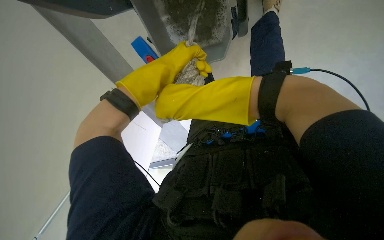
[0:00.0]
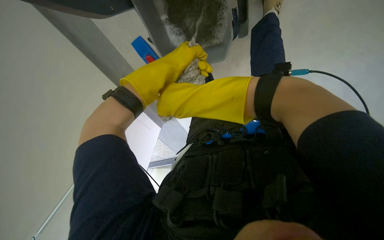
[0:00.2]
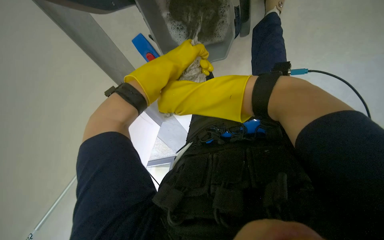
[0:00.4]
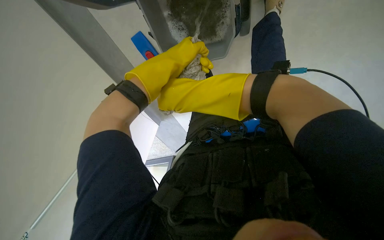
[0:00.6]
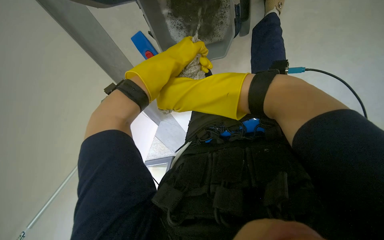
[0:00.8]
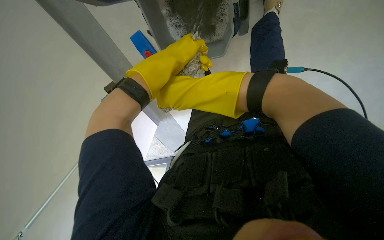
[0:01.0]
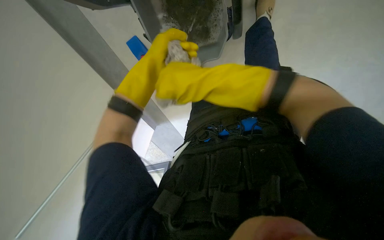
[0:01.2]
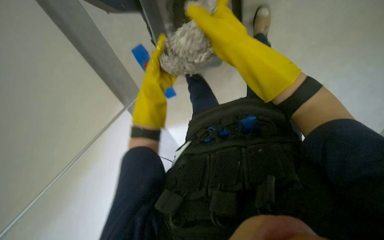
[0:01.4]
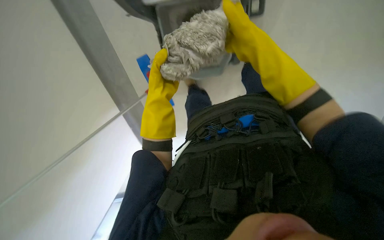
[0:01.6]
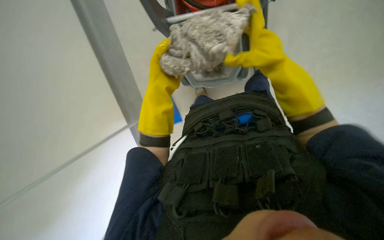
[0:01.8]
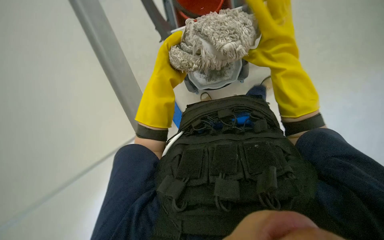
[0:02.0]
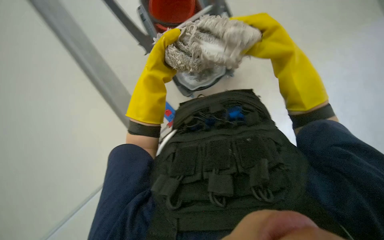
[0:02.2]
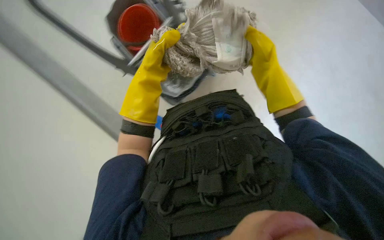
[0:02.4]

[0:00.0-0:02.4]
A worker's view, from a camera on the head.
Job: preparing cleaning supplies.
The whole recording: Preparing flat mop for use. The worker detaches, washes, wrings, and reattaches the mop head to the handle.
0:00.0 to 0:01.2: The hands work in one place, with small movements.
0:01.2 to 0:02.4: The right hand heads to the right and up the picture, covering some 25 cm, while the left hand heads nearer to the camera, covering approximately 10 cm.

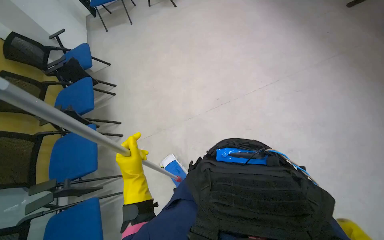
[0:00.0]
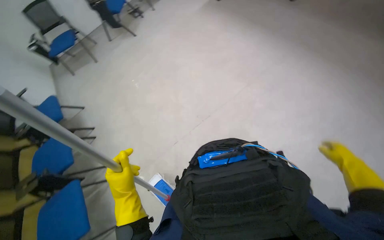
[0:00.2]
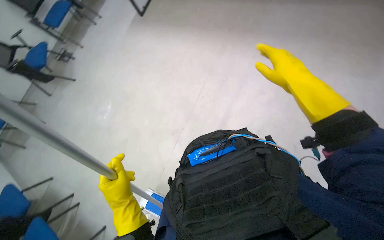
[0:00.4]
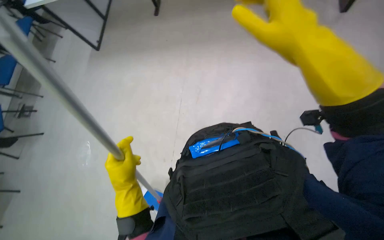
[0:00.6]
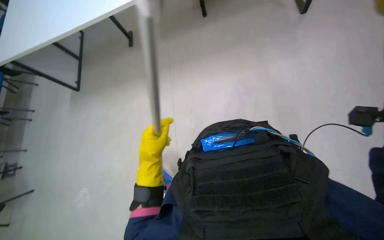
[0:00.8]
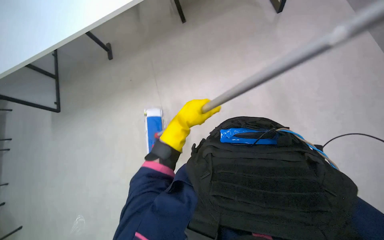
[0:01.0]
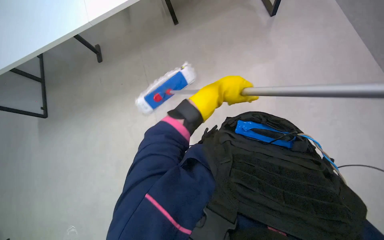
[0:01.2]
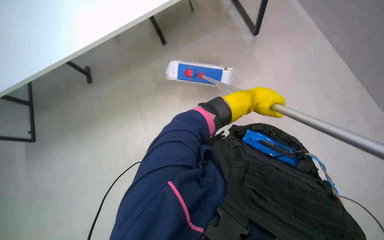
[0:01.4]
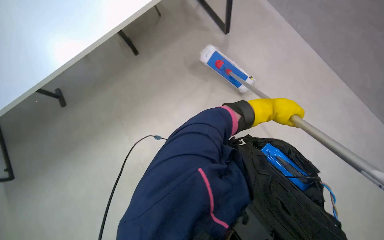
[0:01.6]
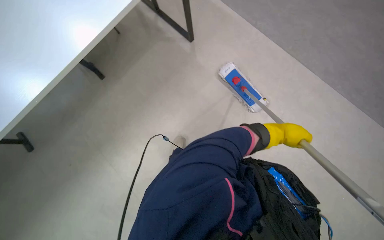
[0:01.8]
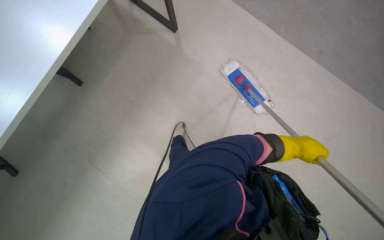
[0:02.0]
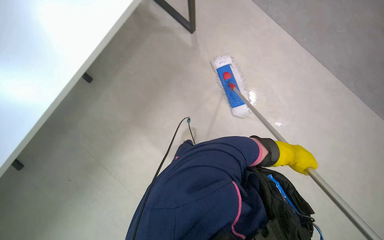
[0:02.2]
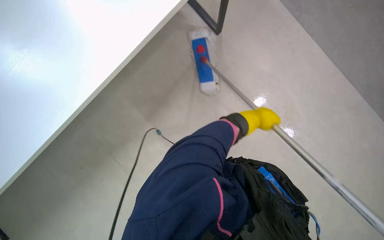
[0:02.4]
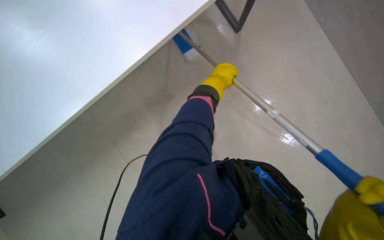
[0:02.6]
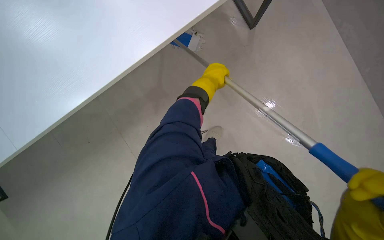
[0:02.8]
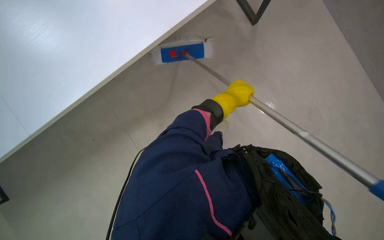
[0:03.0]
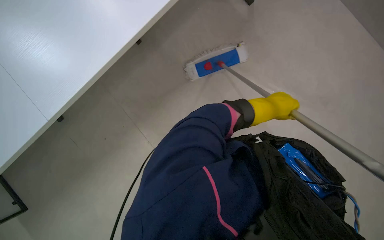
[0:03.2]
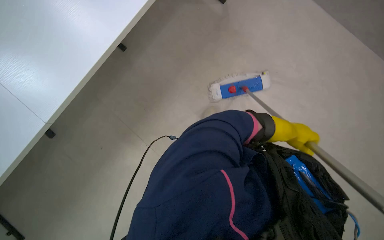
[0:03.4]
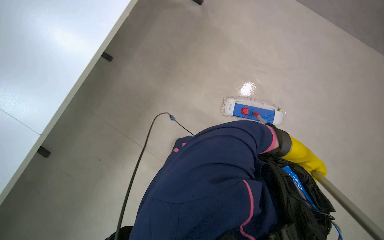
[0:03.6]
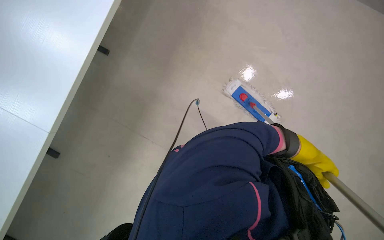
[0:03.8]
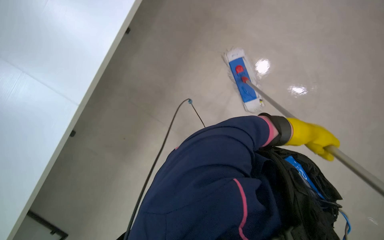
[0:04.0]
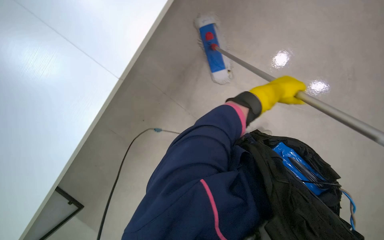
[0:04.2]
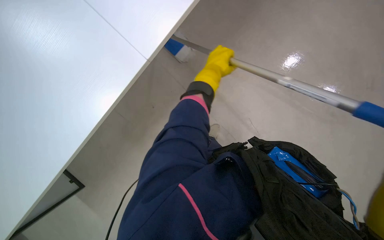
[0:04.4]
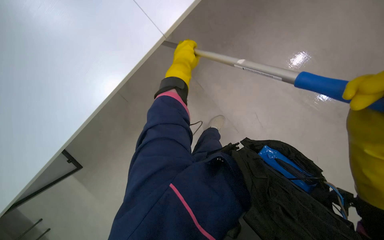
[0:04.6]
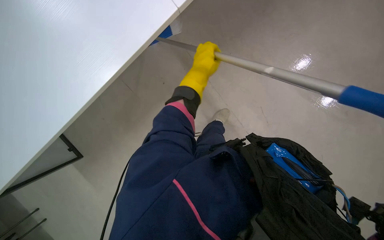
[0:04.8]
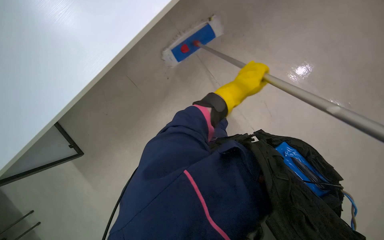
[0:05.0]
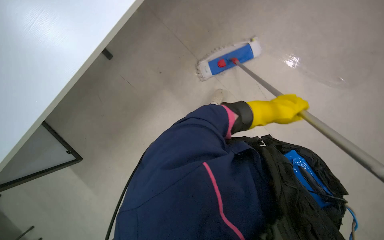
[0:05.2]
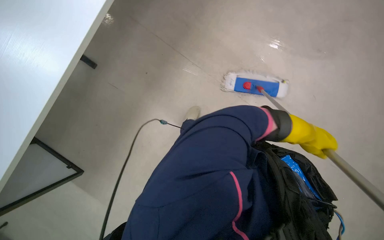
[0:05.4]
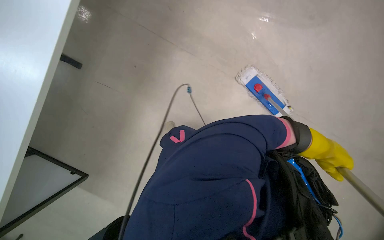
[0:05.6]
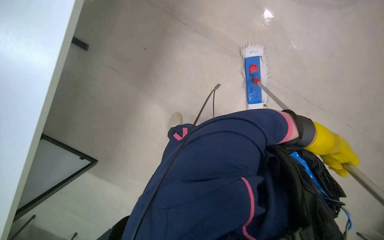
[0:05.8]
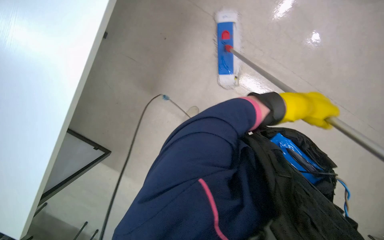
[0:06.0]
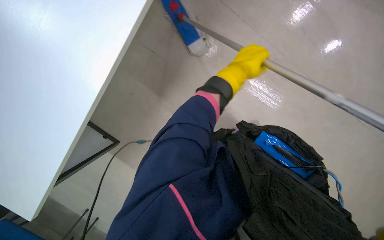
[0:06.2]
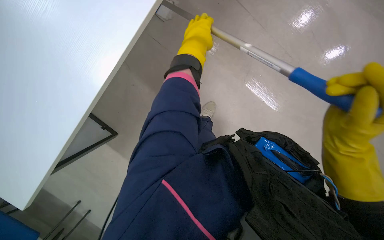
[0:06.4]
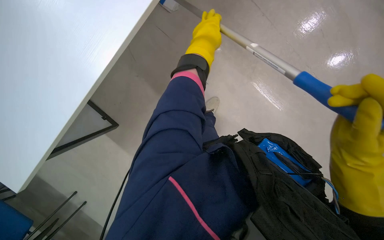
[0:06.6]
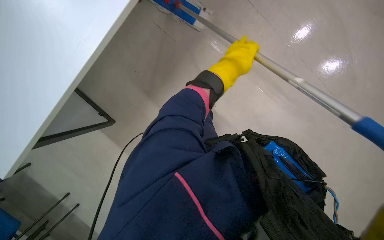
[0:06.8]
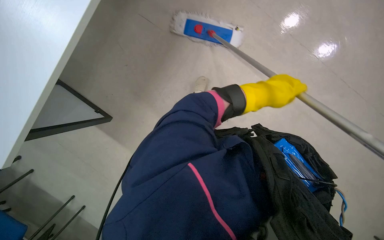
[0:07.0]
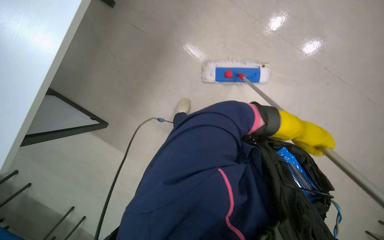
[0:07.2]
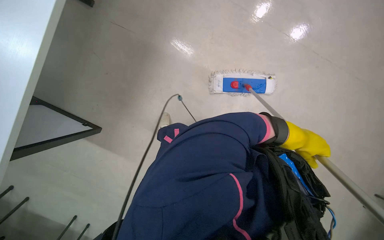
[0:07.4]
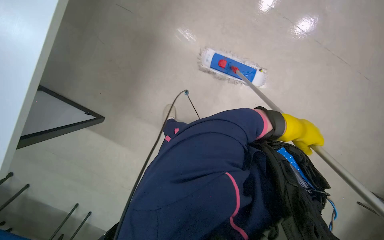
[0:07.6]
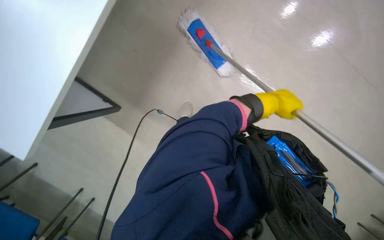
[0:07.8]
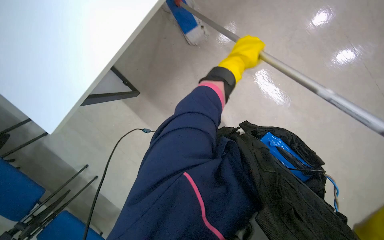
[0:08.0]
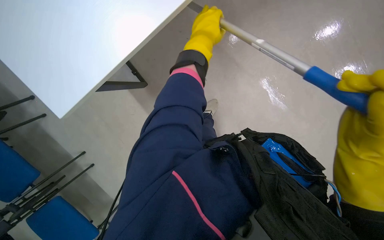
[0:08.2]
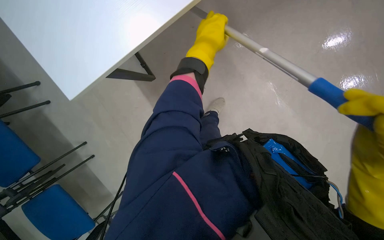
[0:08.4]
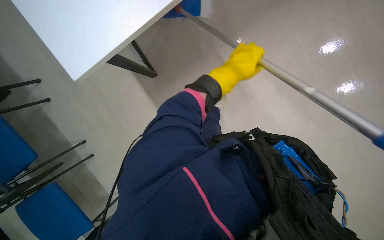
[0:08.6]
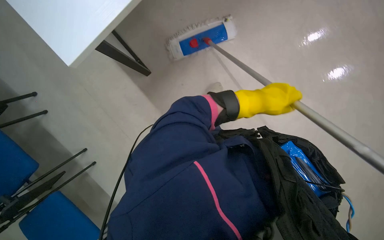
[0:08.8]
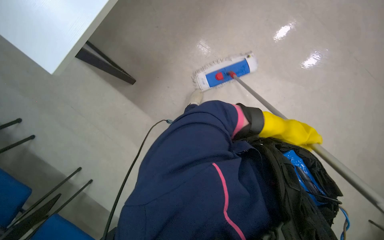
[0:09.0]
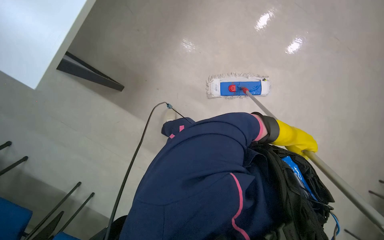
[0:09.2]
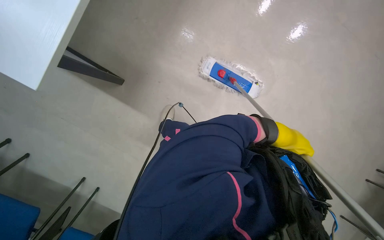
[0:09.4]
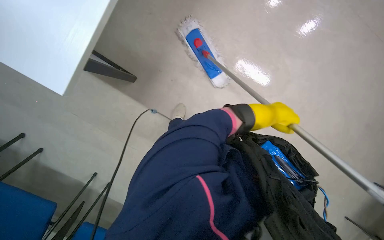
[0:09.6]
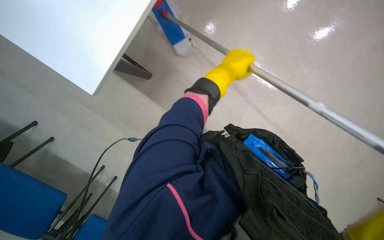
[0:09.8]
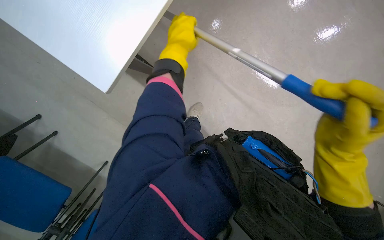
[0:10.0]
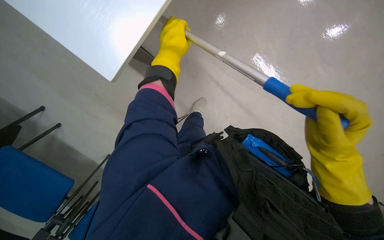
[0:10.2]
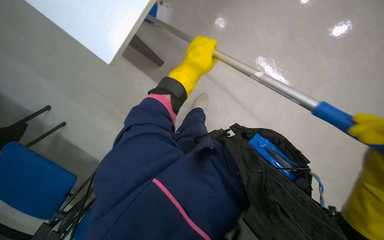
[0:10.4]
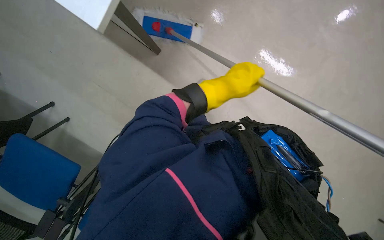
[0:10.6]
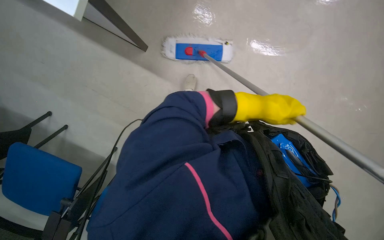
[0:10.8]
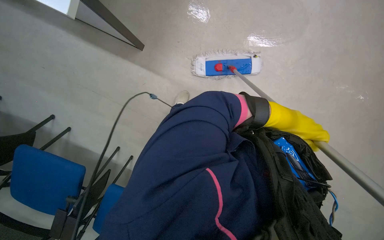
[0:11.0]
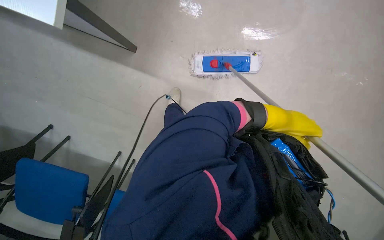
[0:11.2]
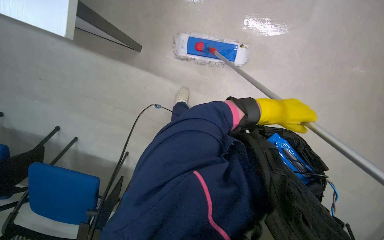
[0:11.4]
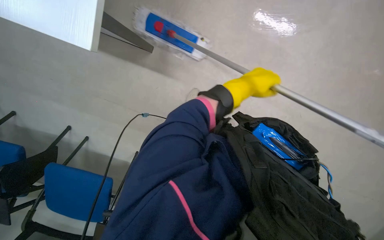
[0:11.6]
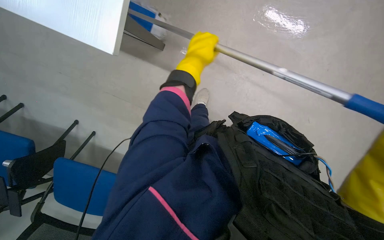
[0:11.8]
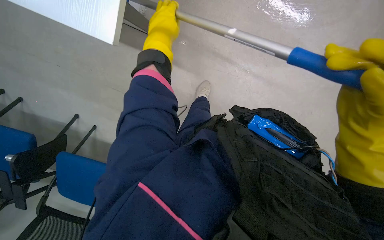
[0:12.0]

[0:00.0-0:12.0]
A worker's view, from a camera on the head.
Job: mopping floor.
The whole recording: Mopping floor and moving chairs. The worker mops the floor and moves chairs to clear the area for cleaning.
0:00.0 to 0:01.6: The head rotates some 55 degrees to the right.
0:04.4 to 0:06.0: The view tilts roughly 20 degrees downward. The left hand heads down the picture, to the right and nearer to the camera, covering about 25 cm.
0:06.0 to 0:07.6: The left hand goes to the left and returns, approximately 25 cm each way.
0:09.0 to 0:10.4: The left hand travels to the left and up the picture by about 35 cm.
0:10.4 to 0:12.0: The camera is aimed some 25 degrees further to the left.

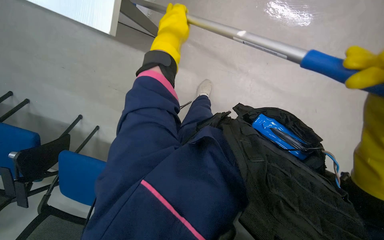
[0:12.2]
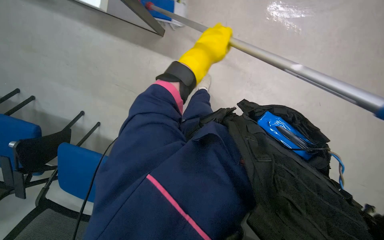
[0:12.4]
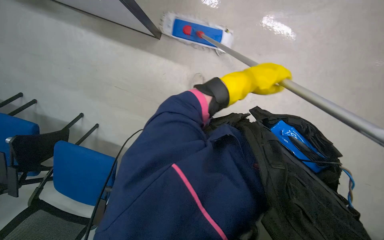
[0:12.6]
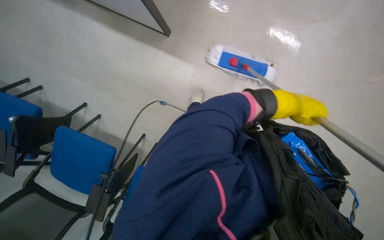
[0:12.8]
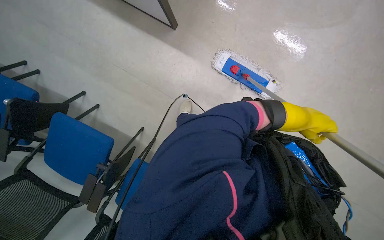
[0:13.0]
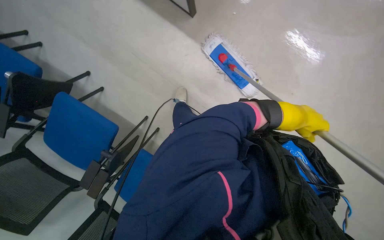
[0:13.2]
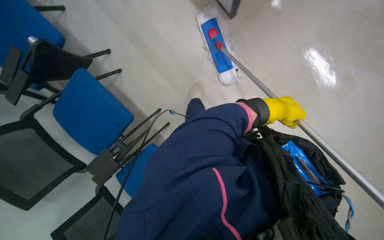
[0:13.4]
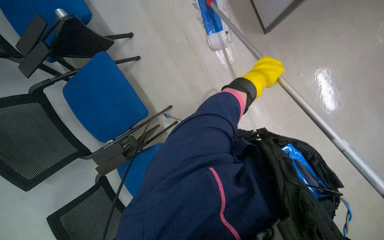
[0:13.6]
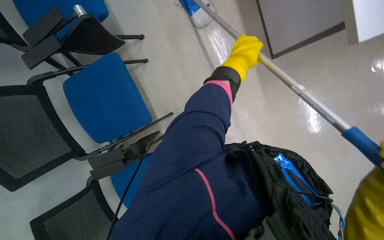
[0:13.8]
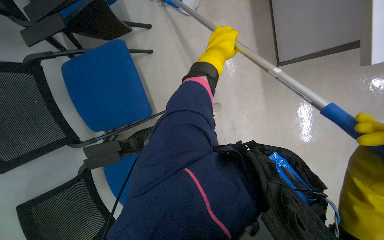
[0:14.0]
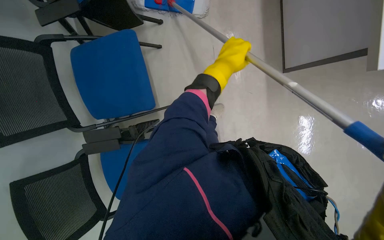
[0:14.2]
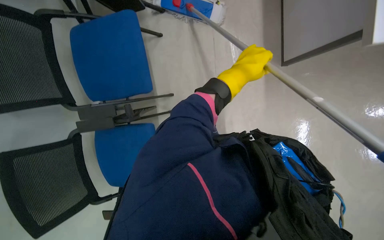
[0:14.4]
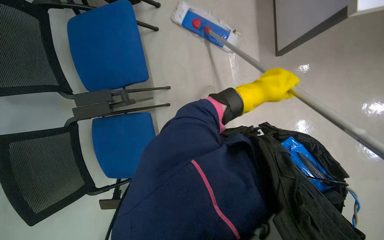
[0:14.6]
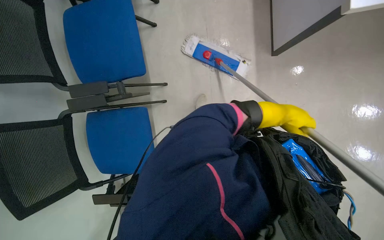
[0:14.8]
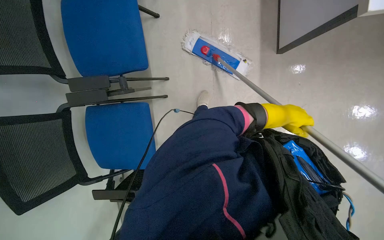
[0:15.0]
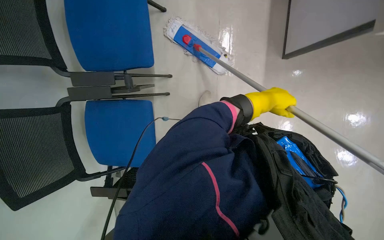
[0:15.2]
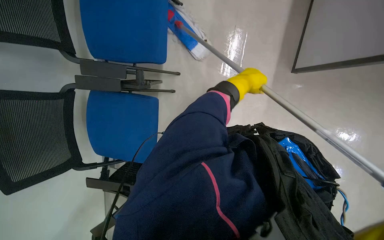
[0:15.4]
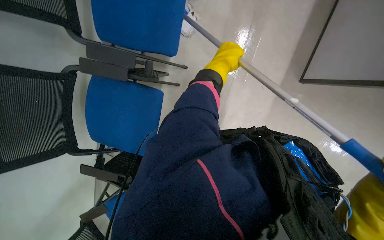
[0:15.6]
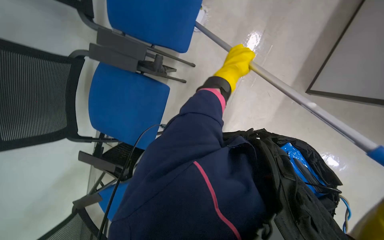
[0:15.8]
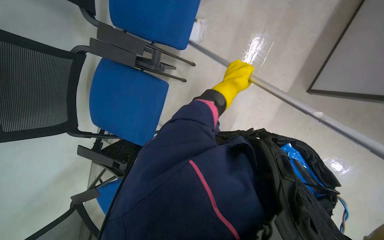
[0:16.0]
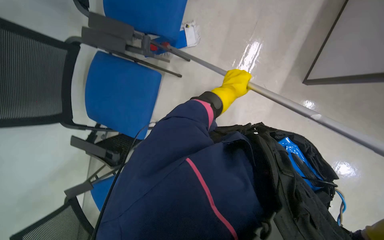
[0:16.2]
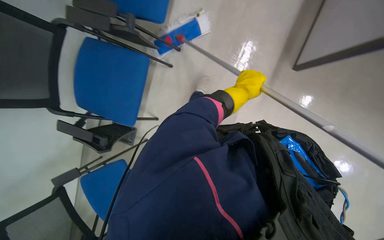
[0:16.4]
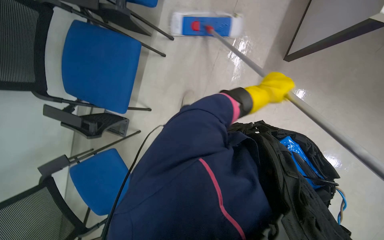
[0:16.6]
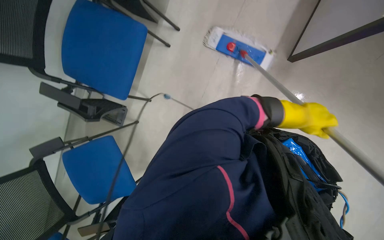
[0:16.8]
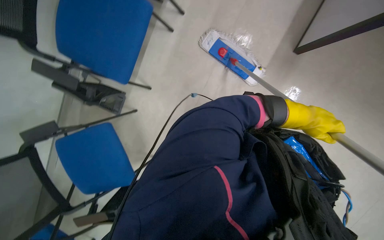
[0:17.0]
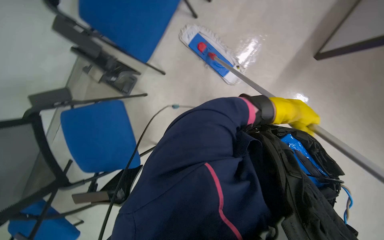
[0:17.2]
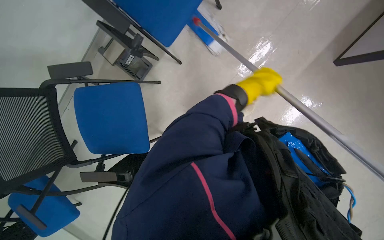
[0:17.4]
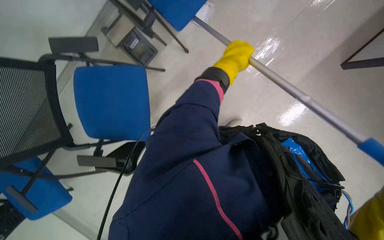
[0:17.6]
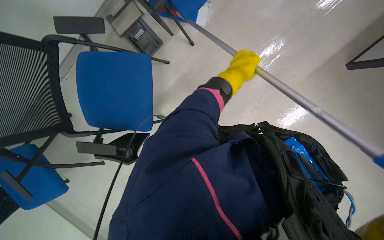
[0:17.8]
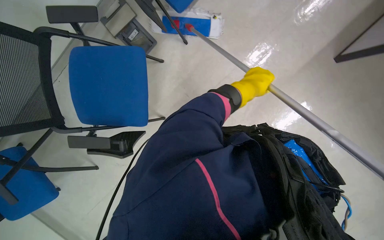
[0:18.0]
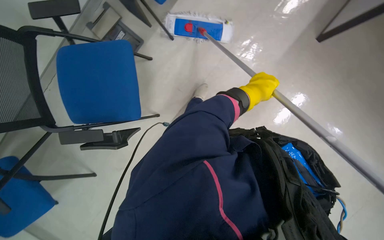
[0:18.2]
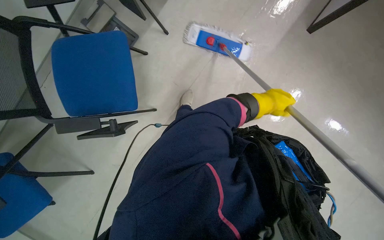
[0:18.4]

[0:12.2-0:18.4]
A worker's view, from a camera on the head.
Job: mopping floor.
The whole recording: Mopping floor and moving chairs. The worker mops the floor and moves chairs to clear the area for cleaning.
0:13.8 to 0:15.4: Everything in view rotates some 30 degrees clockwise. The left hand goes left and right, roughly 25 cm each way, reversing 2 times.
0:15.4 to 0:16.8: The left hand goes roughly 15 cm to the right and down the picture.
0:16.8 to 0:18.4: The left hand moves left and right over about 30 cm, changing direction 2 times.
